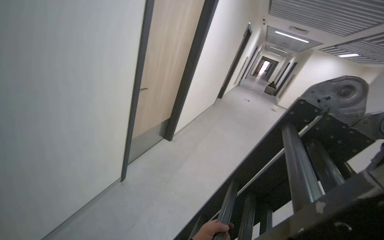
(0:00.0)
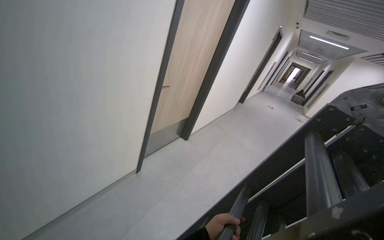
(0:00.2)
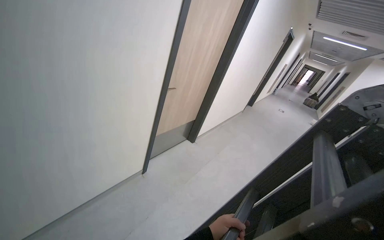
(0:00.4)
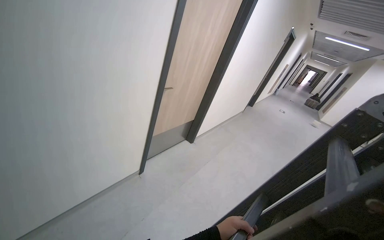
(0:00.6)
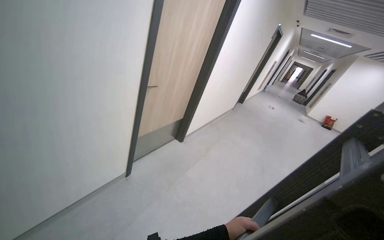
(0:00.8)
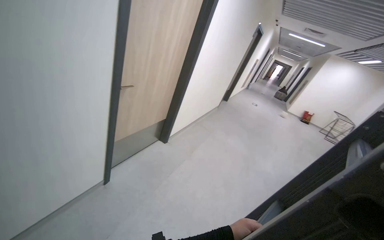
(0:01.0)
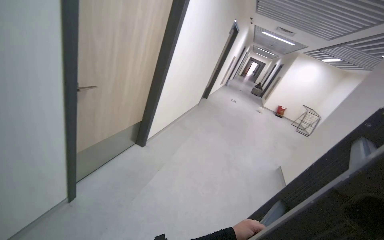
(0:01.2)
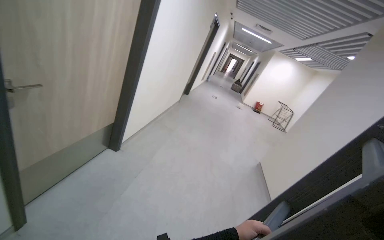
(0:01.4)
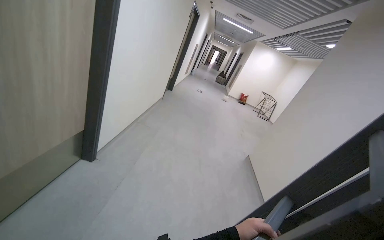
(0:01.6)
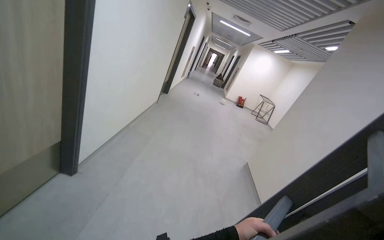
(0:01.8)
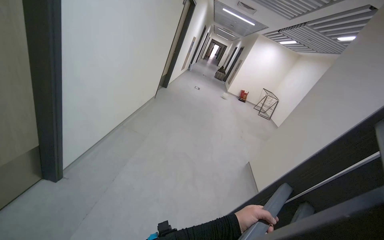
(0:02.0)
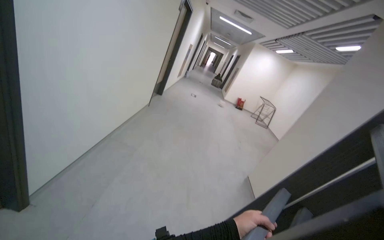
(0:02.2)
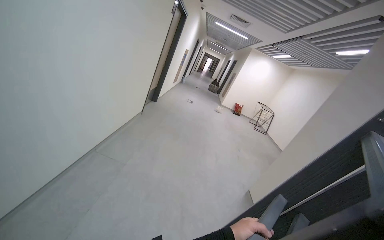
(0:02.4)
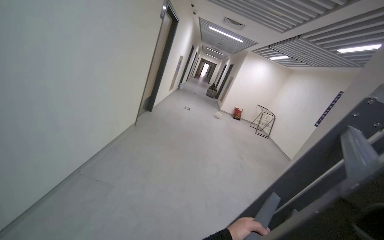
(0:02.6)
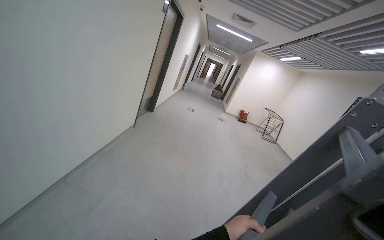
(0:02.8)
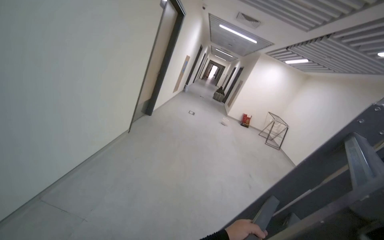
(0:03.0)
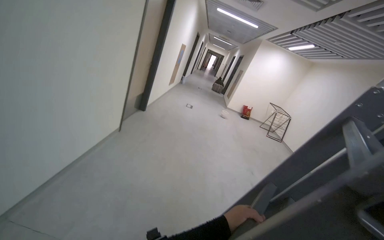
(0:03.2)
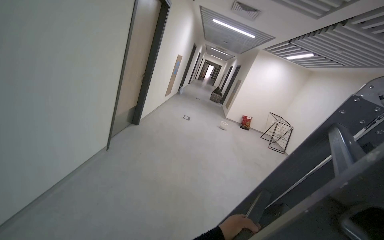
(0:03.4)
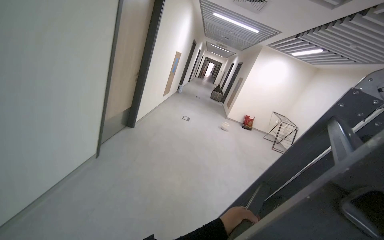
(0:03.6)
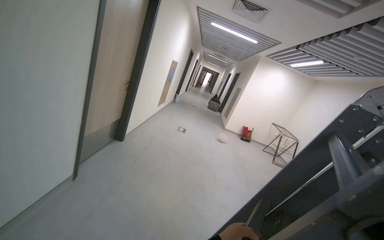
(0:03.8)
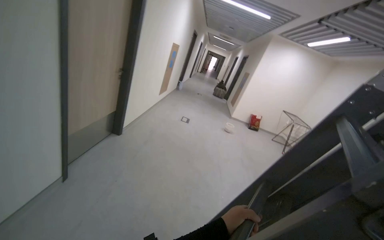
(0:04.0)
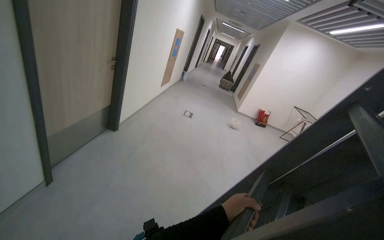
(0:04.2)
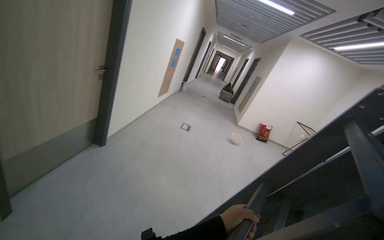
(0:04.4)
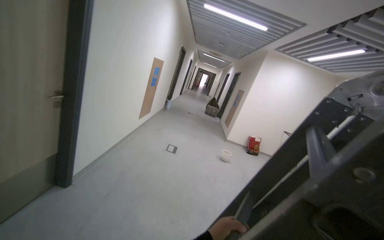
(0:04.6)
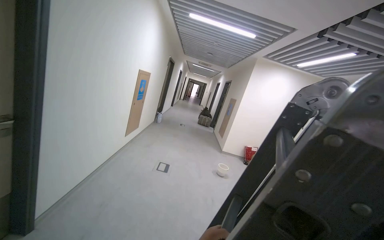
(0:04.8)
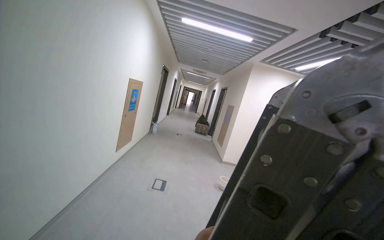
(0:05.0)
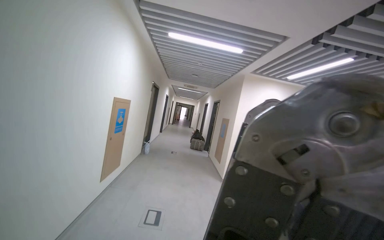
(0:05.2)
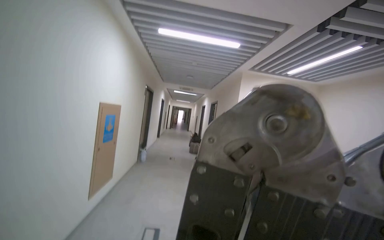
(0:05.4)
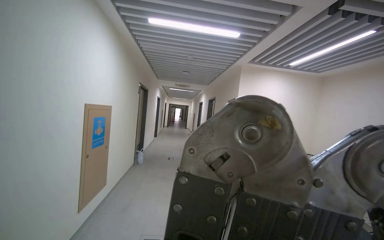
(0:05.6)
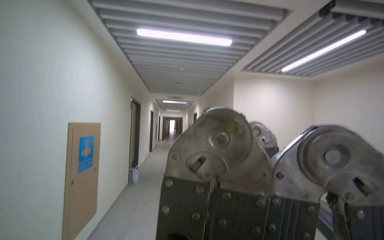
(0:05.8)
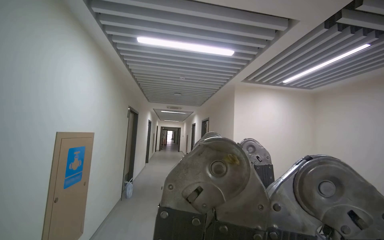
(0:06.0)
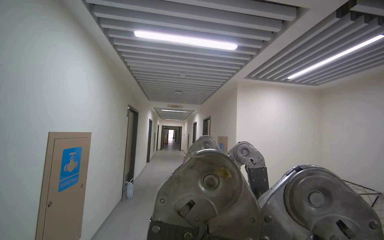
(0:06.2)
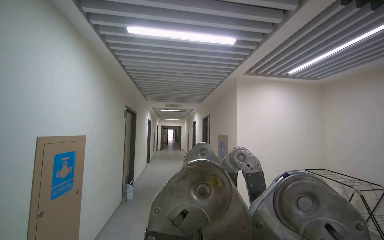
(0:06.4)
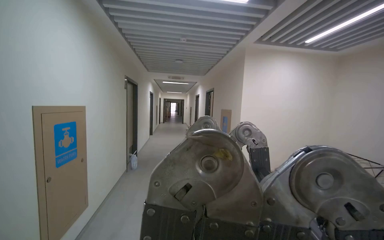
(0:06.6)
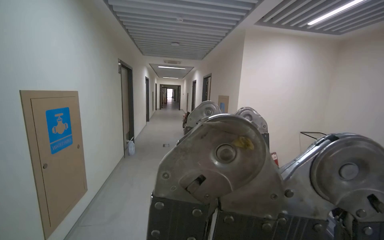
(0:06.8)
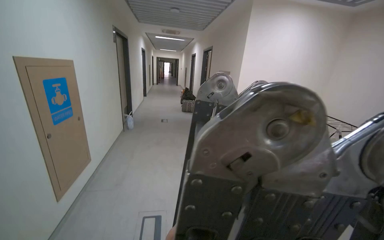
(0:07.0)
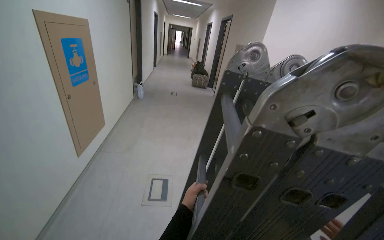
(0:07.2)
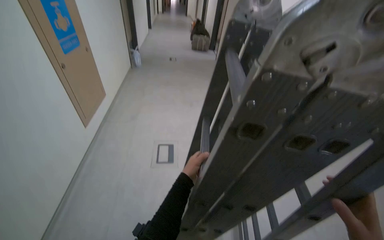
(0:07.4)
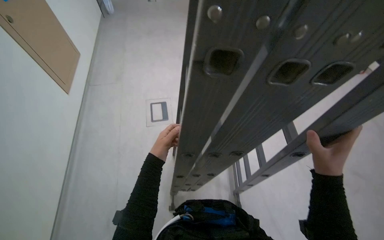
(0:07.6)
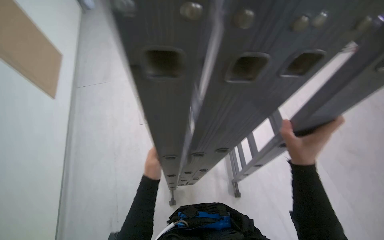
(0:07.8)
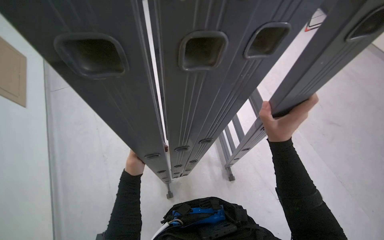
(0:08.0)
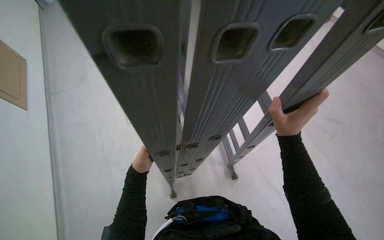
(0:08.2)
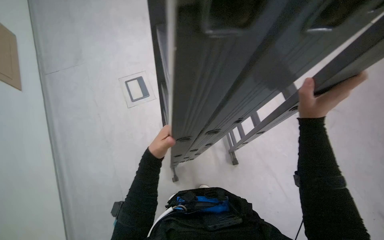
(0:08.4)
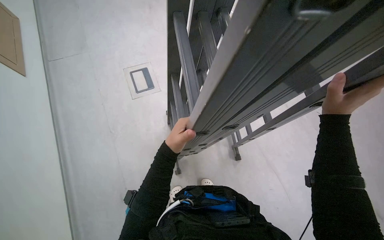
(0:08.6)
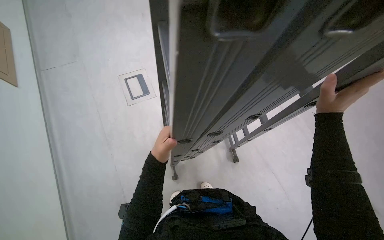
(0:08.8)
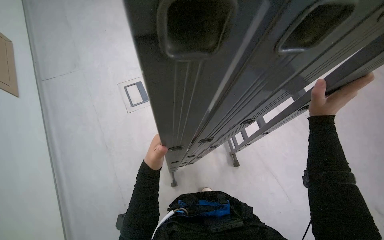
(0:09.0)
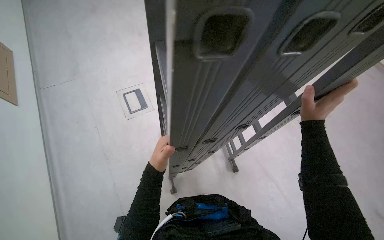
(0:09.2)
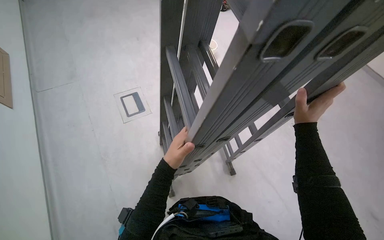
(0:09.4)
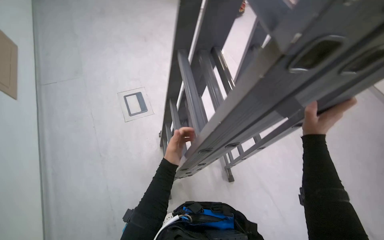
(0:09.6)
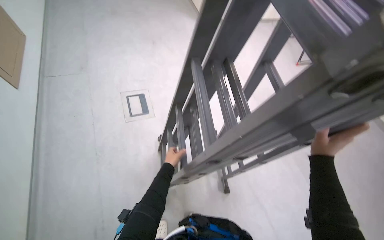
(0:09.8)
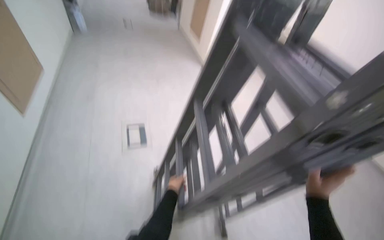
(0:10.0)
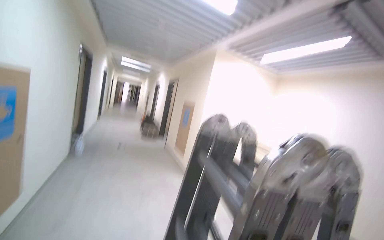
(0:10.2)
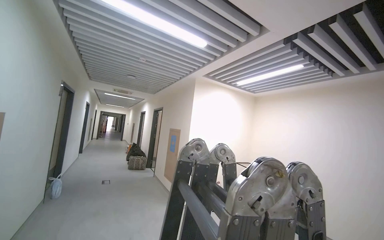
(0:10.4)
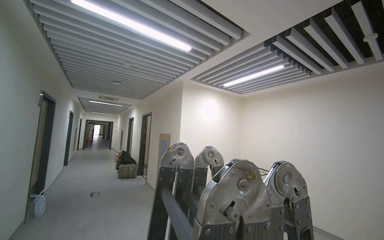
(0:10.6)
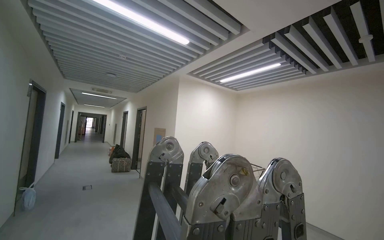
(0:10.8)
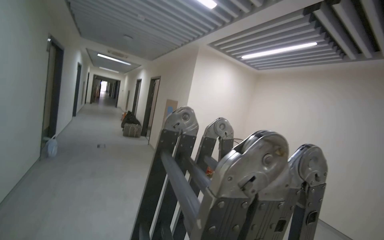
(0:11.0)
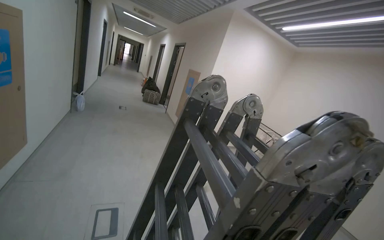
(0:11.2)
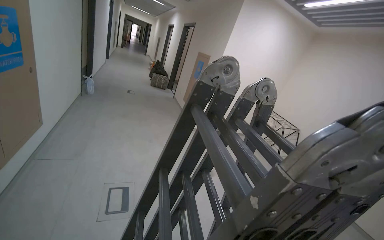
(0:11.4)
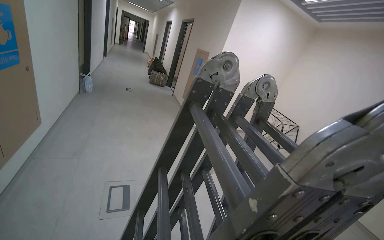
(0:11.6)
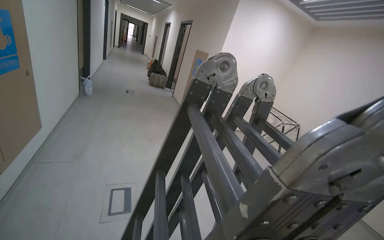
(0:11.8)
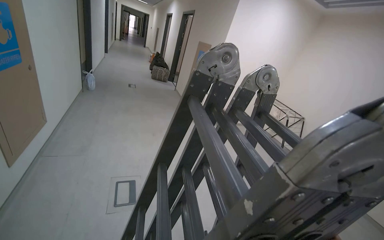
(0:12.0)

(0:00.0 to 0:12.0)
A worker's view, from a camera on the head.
Job: wiping surfaces.
The whole recording: Wiping ceiling vent. The worker wipes the ceiling vent with a cloth.
0:00.0 - 0:01.6: The head travels some 70 cm. The camera is aimed about 15 degrees further to the right.
0:04.4 - 0:06.0: The camera is carried roughly 1.5 m. The head turns to the right by some 25 degrees. The wearer looks some 25 degrees further upward.
0:06.0 - 0:07.6: The wearer looks some 60 degrees further downward.
0:09.0 - 0:10.4: The camera pitches upward, by some 25 degrees.
0:10.4 - 0:12.0: The wearer moves some 80 cm. The camera pitches downward, by about 30 degrees.

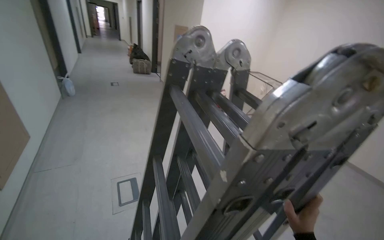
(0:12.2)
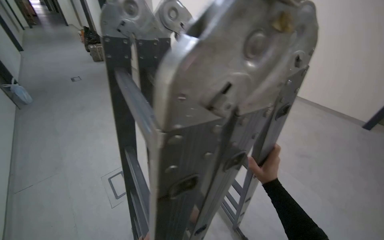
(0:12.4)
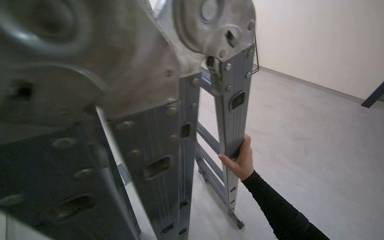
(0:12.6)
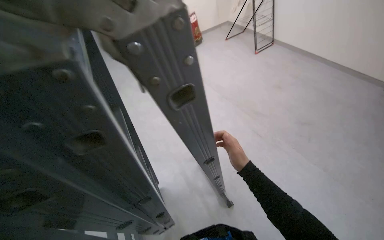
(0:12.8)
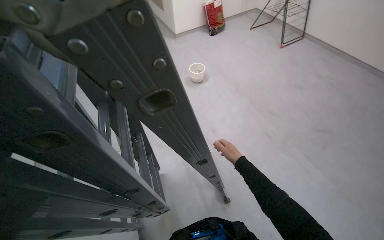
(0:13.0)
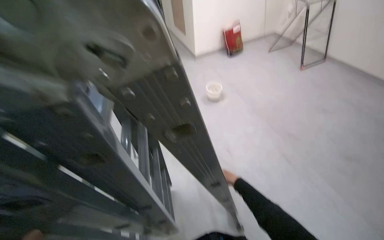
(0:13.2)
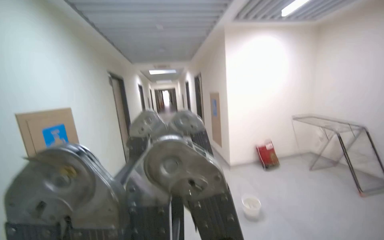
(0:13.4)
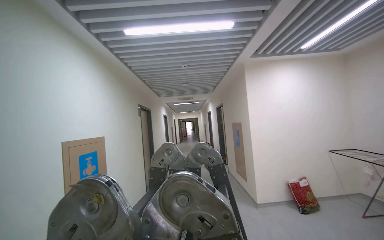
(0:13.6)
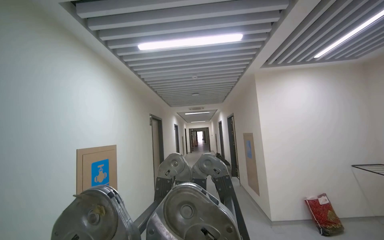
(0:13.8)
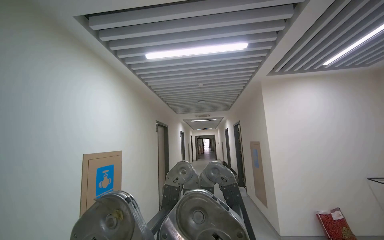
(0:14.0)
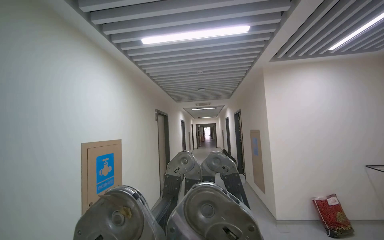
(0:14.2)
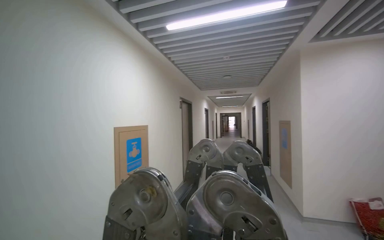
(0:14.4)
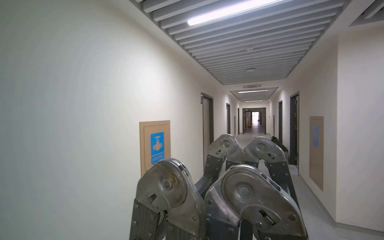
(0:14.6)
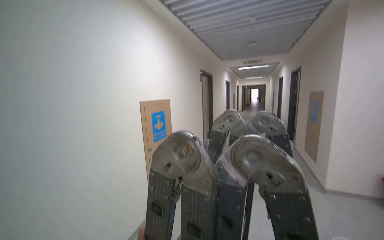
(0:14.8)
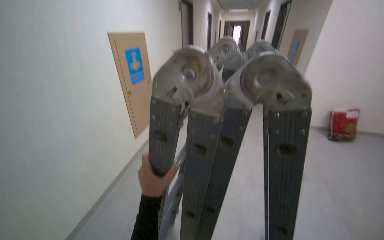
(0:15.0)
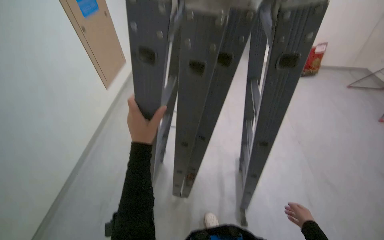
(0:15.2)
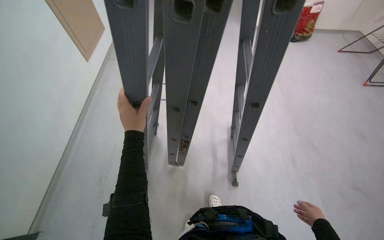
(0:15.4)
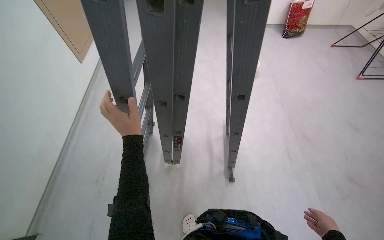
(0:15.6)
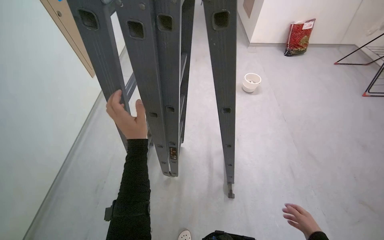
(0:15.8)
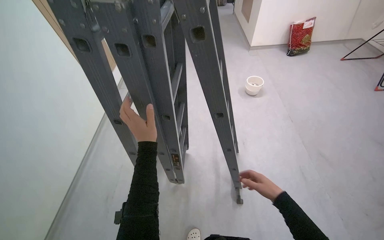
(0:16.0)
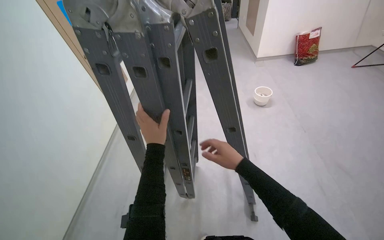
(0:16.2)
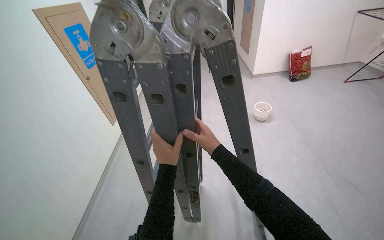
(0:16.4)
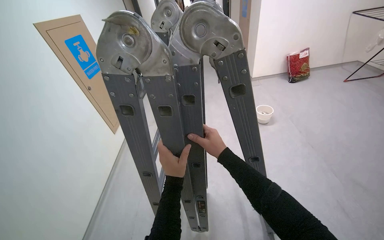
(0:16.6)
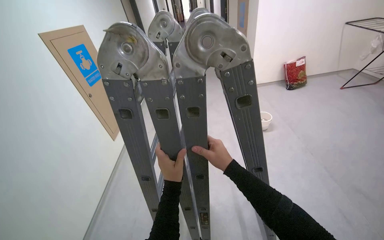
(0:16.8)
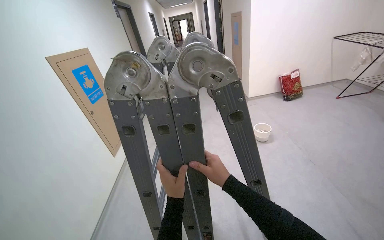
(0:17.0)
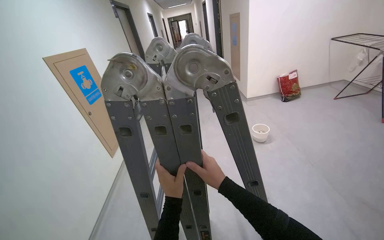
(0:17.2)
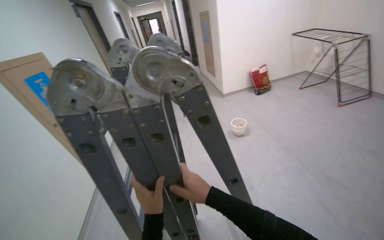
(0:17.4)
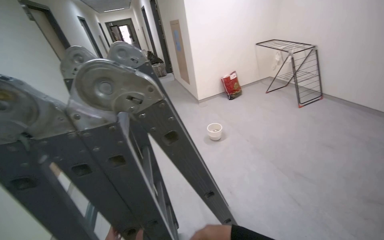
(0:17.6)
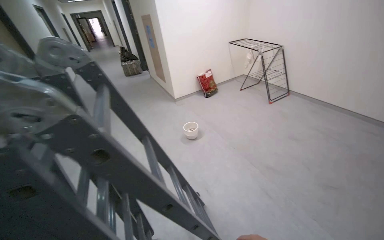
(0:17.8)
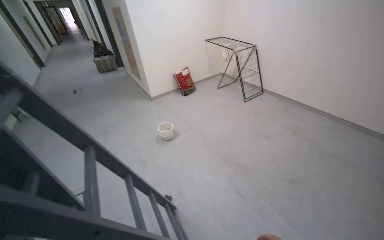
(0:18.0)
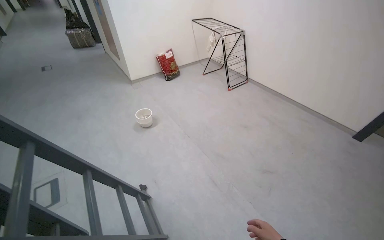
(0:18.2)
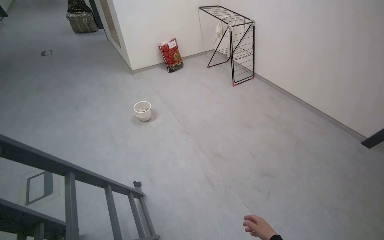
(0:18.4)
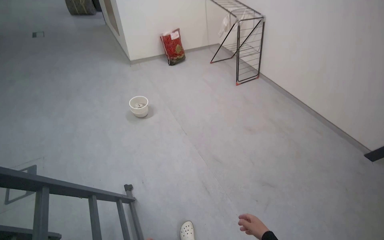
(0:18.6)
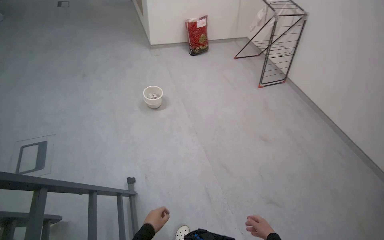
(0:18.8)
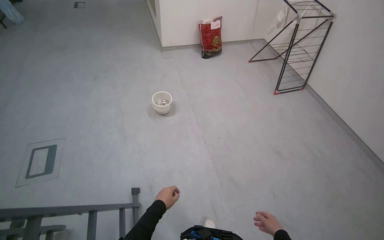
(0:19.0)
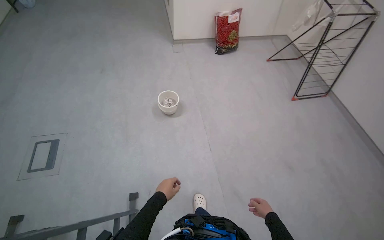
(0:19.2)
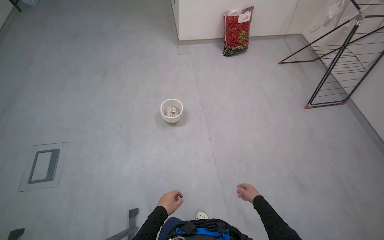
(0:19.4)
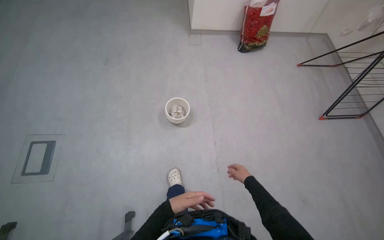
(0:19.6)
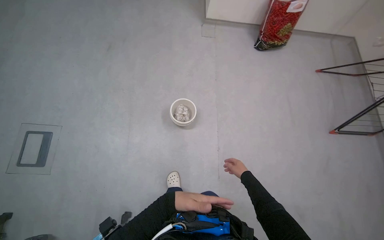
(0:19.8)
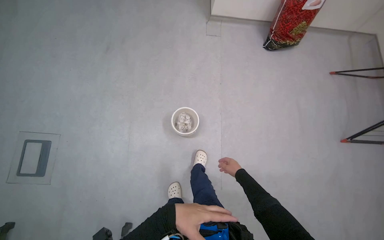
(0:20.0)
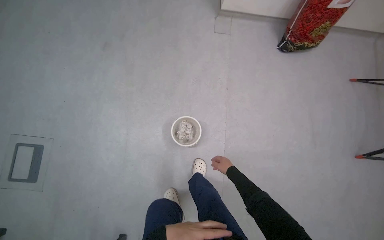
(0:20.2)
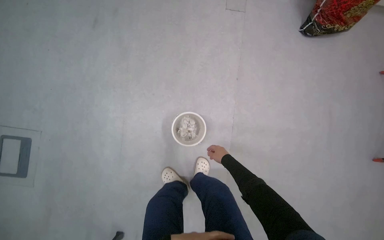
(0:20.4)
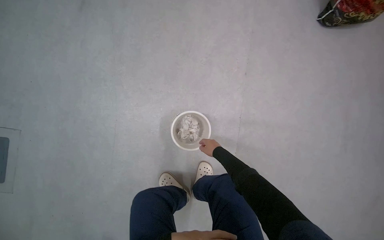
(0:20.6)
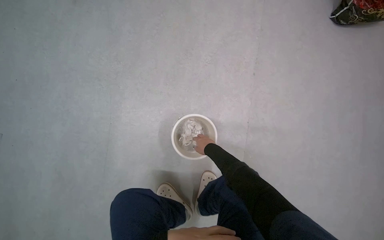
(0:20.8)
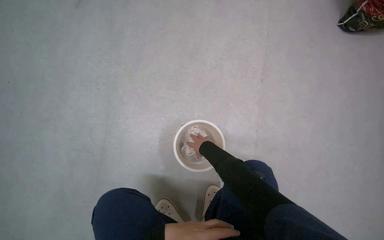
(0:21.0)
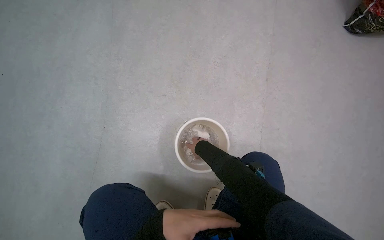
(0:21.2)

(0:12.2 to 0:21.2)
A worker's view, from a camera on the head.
Job: wiping surfaces.
The whole recording: Wiping ceiling vent. The worker wipes the ceiling vent with a cloth.
0:12.2 - 0:13.8: The camera sweeps to the left, by approximately 30 degrees. The wearer looks roughly 30 degrees further upward.
0:13.8 - 0:15.2: The view tips downward by some 55 degrees.
0:15.2 - 0:16.6: The right hand travels to the left and up the picture by some 50 cm.
0:16.6 - 0:18.2: The wearer moves approximately 50 cm. The wearer's head swings some 35 degrees to the right.
0:18.2 - 0:19.8: The camera is carried approximately 1 m. The head turns to the left by about 40 degrees. The camera pitches downward, by about 25 degrees.
0:19.8 - 0:21.2: The camera travels roughly 70 cm.
